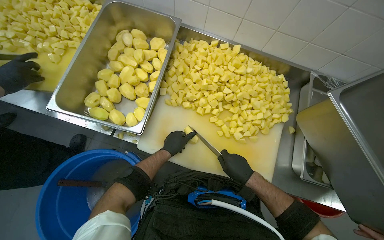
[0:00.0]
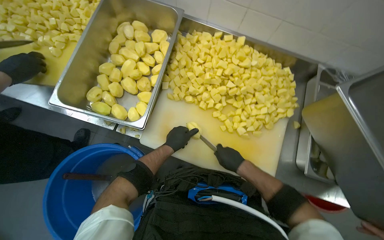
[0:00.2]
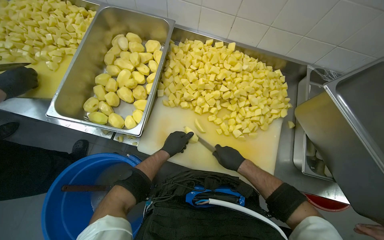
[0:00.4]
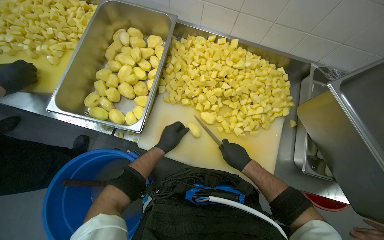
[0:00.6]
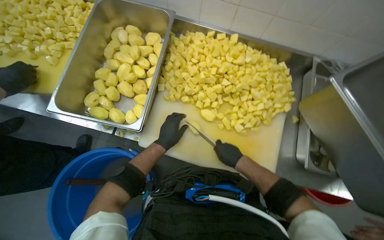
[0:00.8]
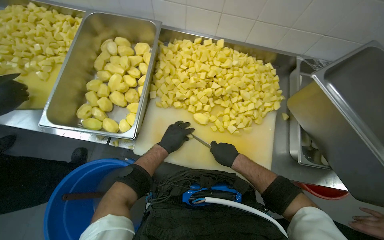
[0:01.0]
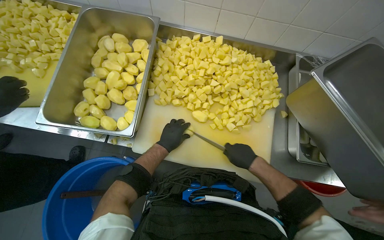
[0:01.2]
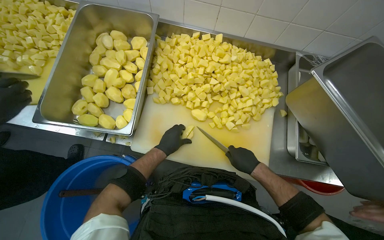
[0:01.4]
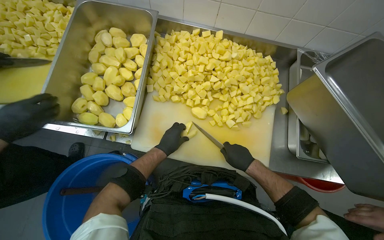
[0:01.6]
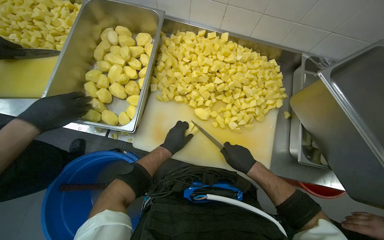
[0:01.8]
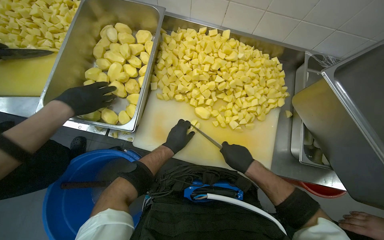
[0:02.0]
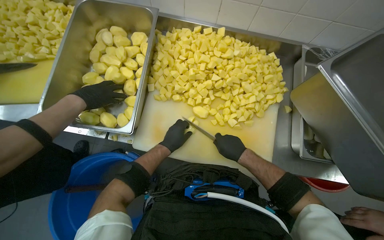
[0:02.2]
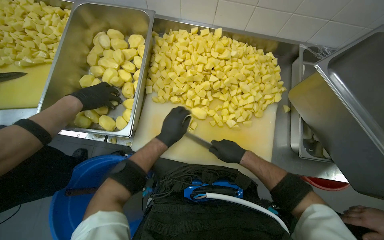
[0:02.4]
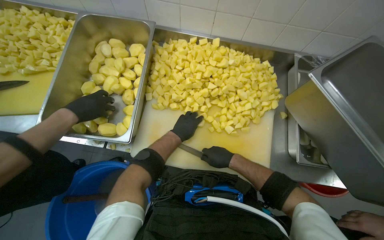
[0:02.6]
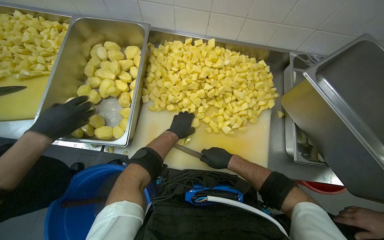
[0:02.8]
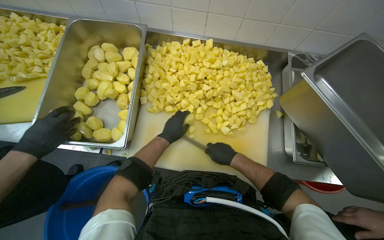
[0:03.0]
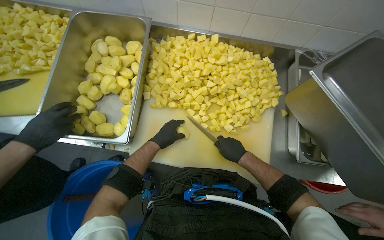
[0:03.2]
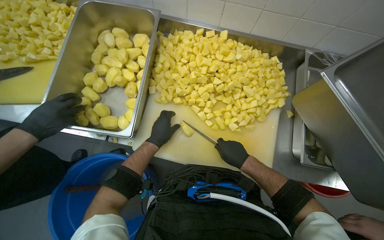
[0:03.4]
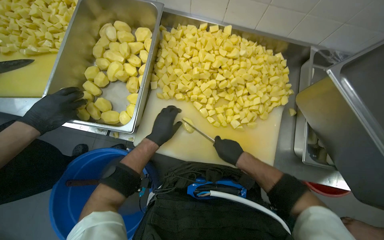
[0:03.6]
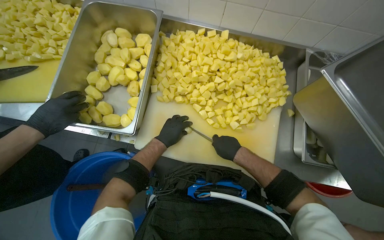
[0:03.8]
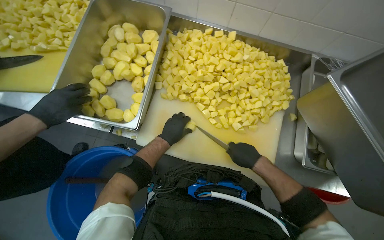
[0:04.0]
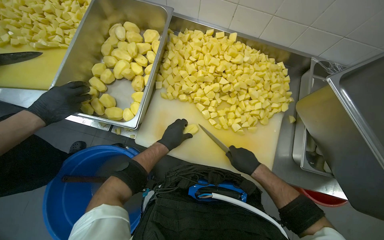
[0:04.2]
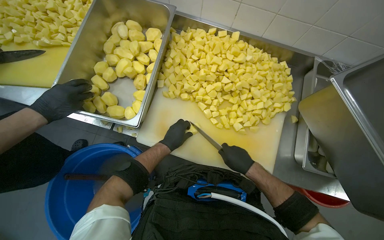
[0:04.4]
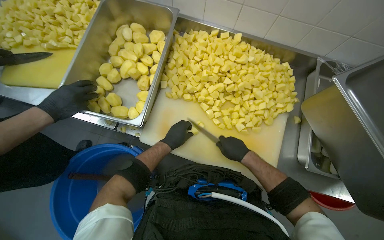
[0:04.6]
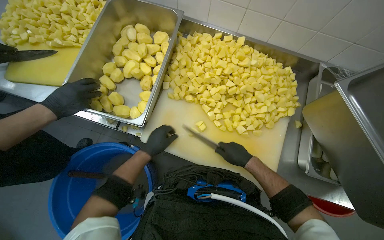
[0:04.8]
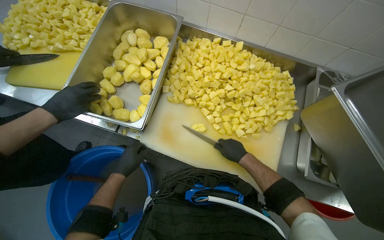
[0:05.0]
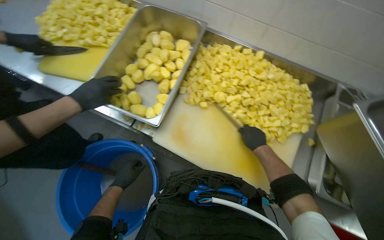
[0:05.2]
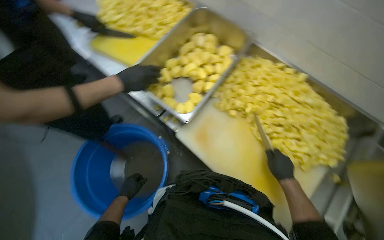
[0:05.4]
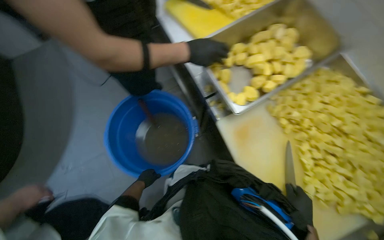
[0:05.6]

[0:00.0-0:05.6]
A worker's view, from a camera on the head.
Job: preparing food.
The whole recording: Dicing potatoes on cutting board. The worker dices peeled potatoes into smaller pieces on a cutting board.
0:00.0 to 0:01.4: The hands stay close to where they were, moving slightly.
0:01.4 to 0:02.8: The left hand shifts approximately 10 cm up the picture.
0:04.2 to 0:05.6: The head rotates some 50 degrees to the left.

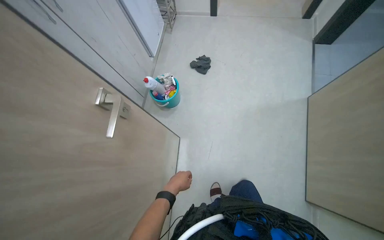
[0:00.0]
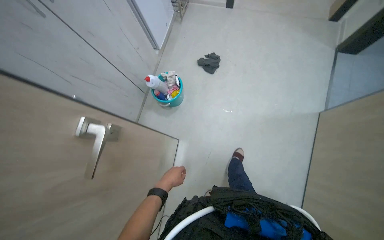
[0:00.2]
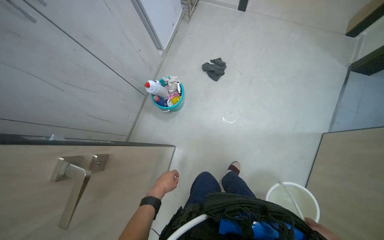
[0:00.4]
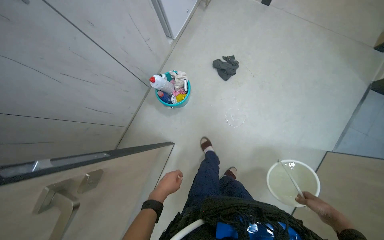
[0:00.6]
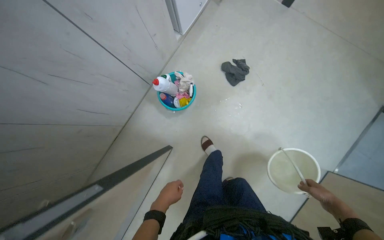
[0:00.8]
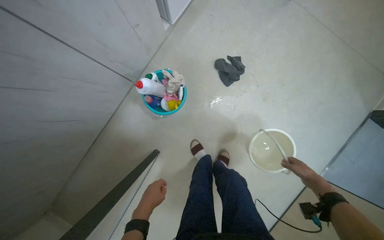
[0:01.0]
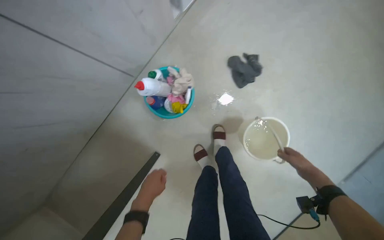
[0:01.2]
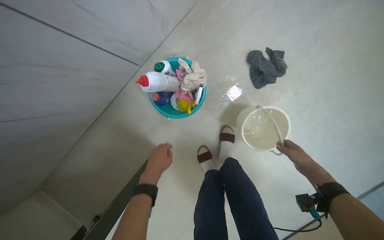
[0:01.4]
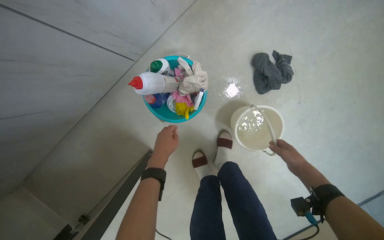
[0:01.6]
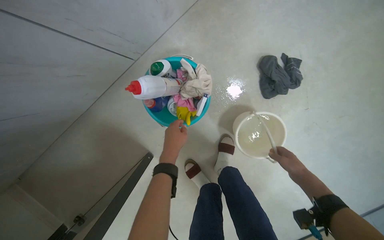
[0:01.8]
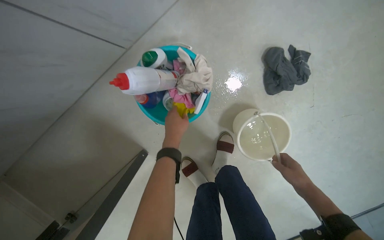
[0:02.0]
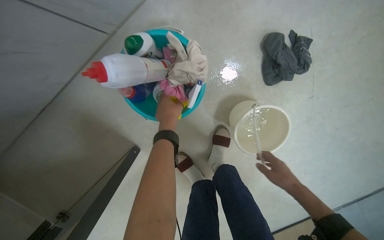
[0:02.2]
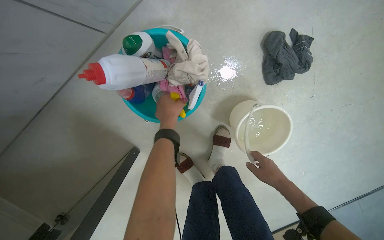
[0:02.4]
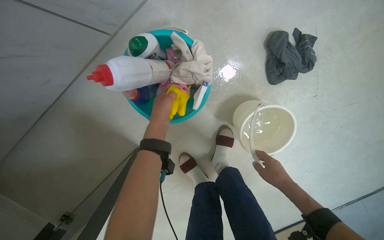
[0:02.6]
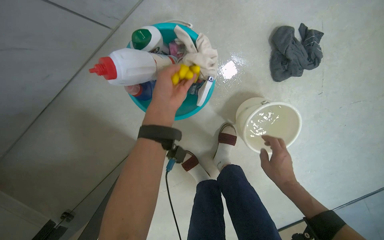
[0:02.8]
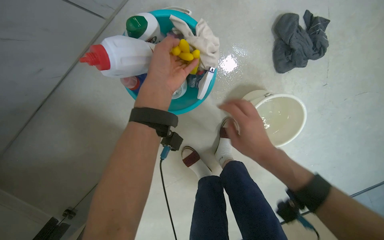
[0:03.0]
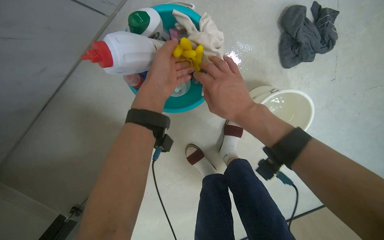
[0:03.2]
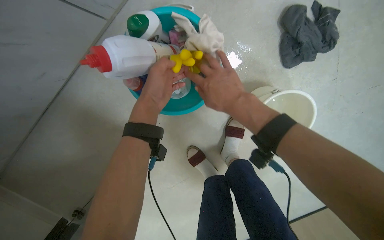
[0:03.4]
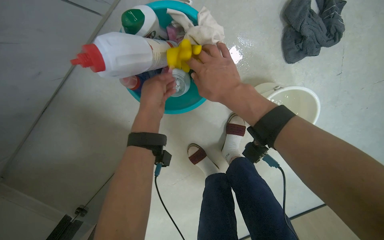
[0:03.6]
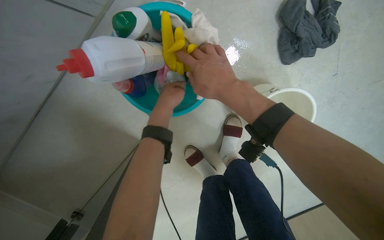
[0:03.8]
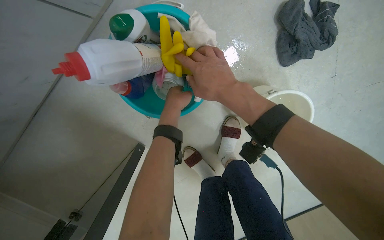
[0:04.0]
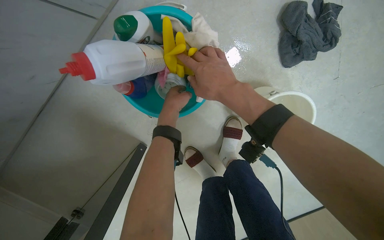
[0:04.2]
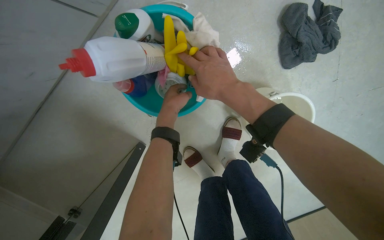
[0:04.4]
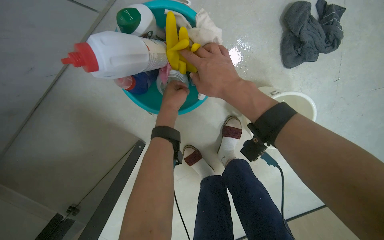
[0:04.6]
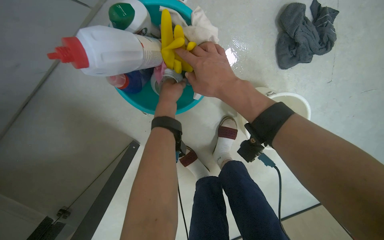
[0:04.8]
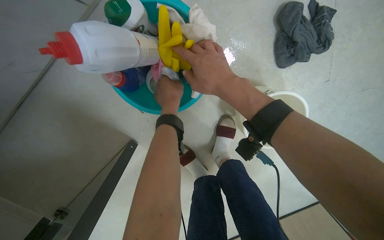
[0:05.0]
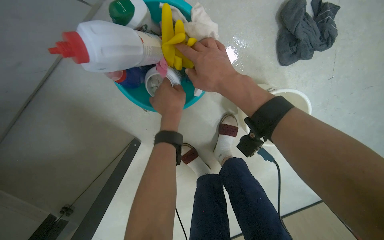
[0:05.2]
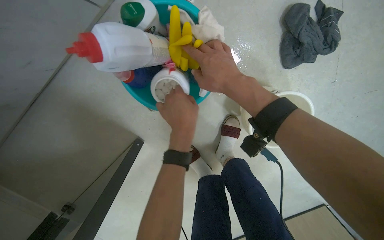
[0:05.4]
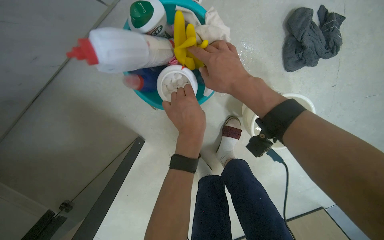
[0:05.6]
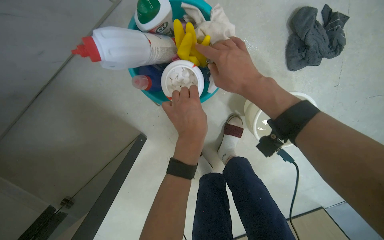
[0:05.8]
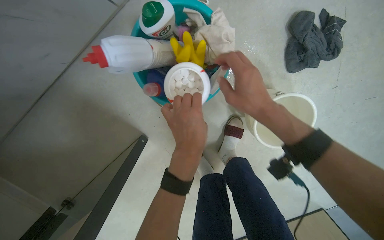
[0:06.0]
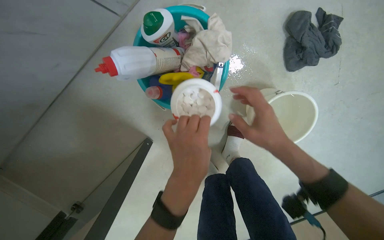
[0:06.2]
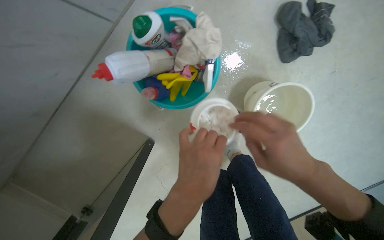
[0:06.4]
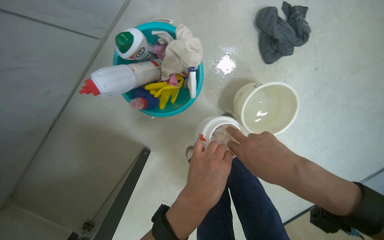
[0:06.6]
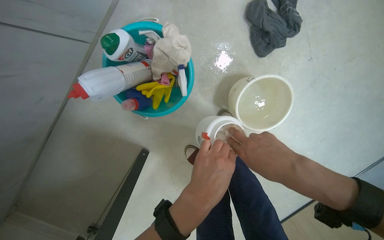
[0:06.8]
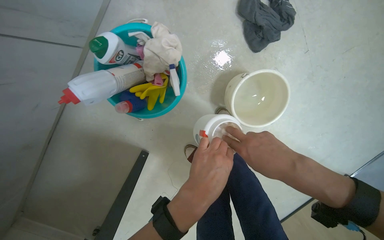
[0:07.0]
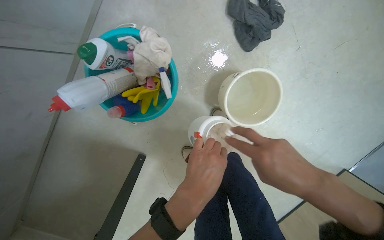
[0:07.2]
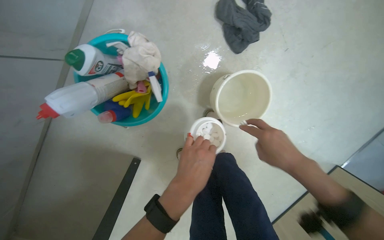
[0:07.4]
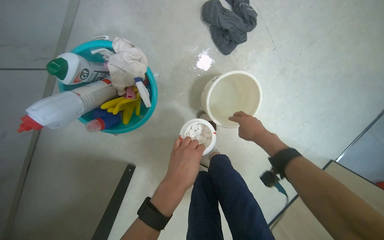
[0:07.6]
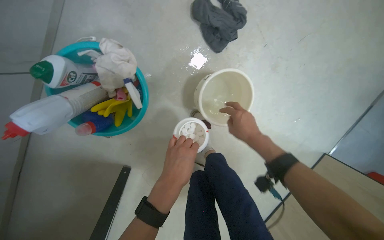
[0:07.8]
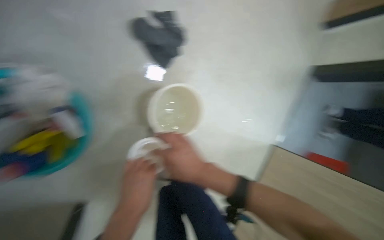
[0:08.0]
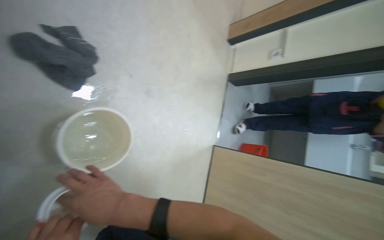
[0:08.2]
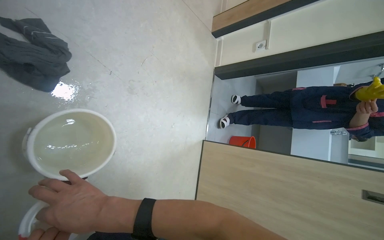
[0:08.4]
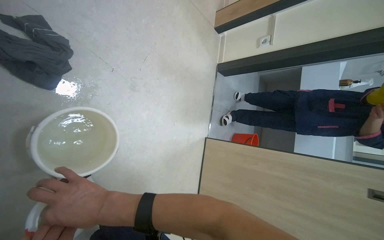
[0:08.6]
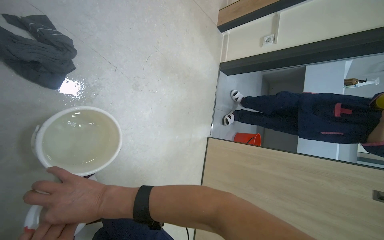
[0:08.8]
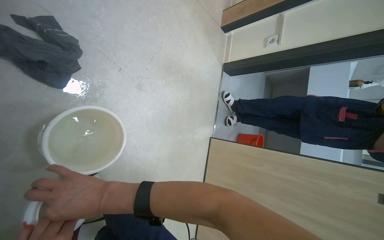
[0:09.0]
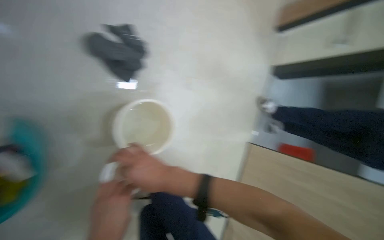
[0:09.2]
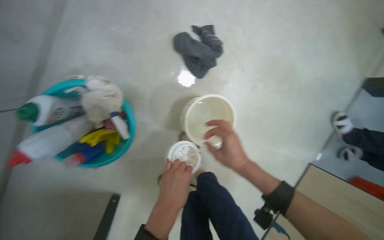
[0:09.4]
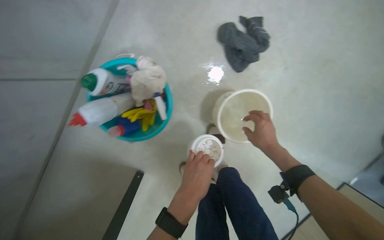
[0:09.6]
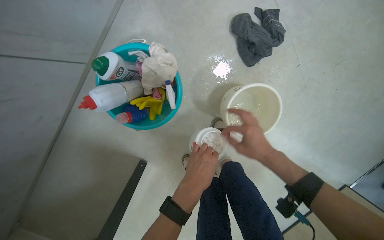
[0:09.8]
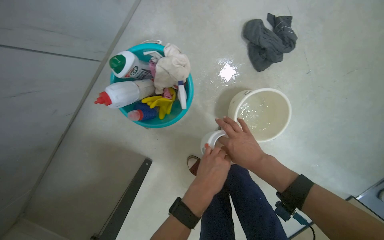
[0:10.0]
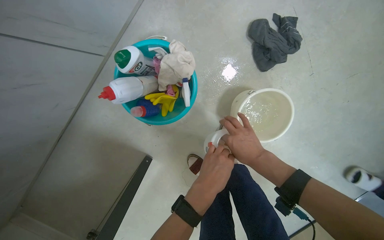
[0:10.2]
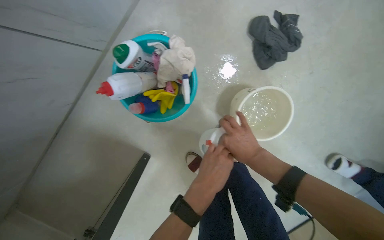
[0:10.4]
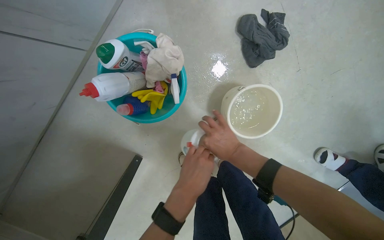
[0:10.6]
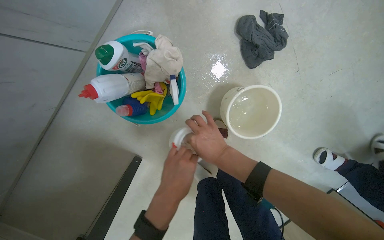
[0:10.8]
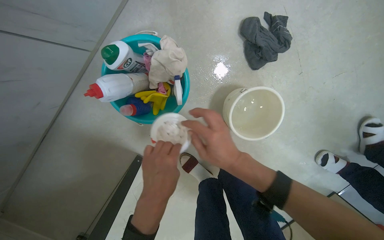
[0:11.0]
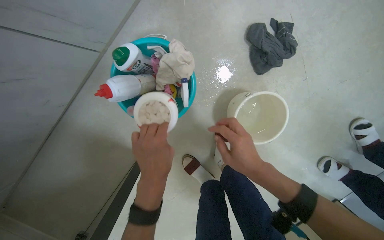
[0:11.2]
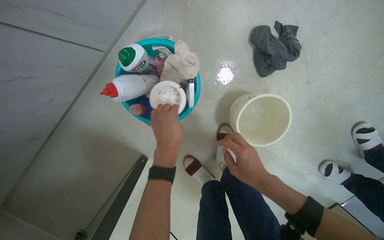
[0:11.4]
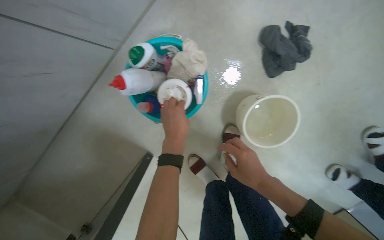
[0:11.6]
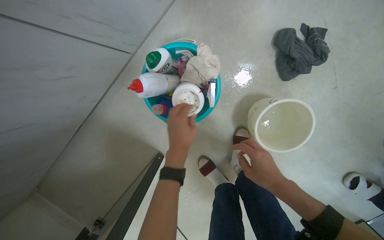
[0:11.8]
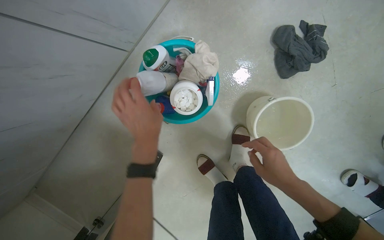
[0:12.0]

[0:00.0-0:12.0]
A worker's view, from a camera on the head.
Job: preparing cleaning supplies.
The whole recording: Preparing cleaning solution. The worker adds cleaning tablets and solution to a bucket of water.
0:00.0 to 0:01.6: The head travels some 1 m. The camera pitches downward, by approximately 30 degrees. The scene rotates clockwise by approximately 40 degrees.
0:01.6 to 0:03.0: The right hand goes roughly 25 cm to the left; the left hand moves up the picture, roughly 20 cm.
0:03.0 to 0:04.4: The left hand is displaced farther from the camera by approximately 15 cm. Meanwhile the right hand moves up the picture and to the left, approximately 20 cm.
0:04.4 to 0:06.0: The left hand shifts roughly 15 cm down the picture and nearer to the camera.
0:06.0 to 0:07.6: The right hand moves to the right, down the picture and farther from the camera, approximately 30 cm.
0:07.6 to 0:09.0: The head turns to the right by some 35 degrees.
0:09.0 to 0:10.4: The head turns to the left by roughly 50 degrees.
0:10.4 to 0:12.0: The left hand moves to the left and up the picture, some 20 cm.

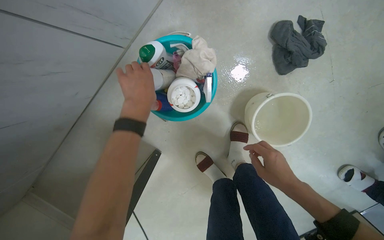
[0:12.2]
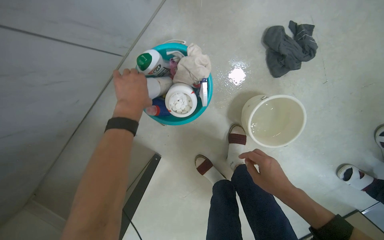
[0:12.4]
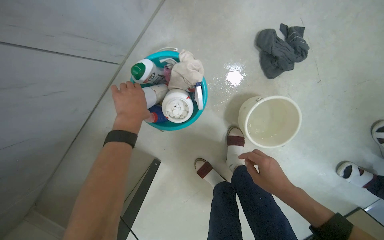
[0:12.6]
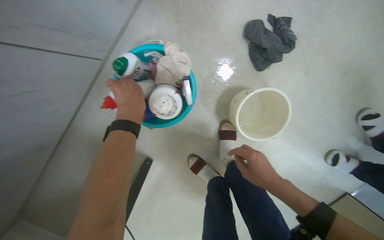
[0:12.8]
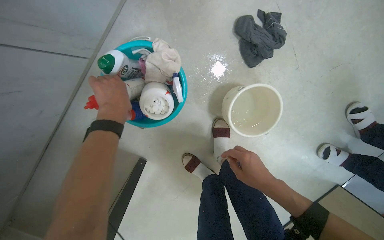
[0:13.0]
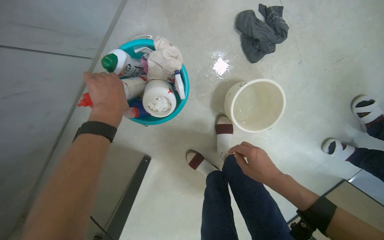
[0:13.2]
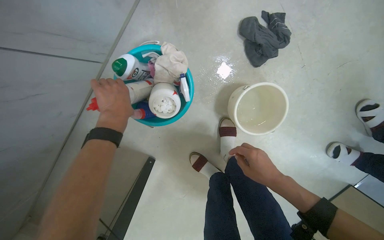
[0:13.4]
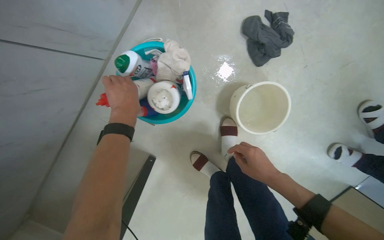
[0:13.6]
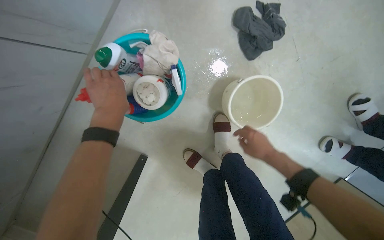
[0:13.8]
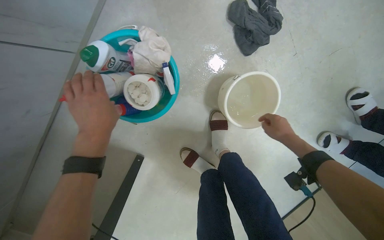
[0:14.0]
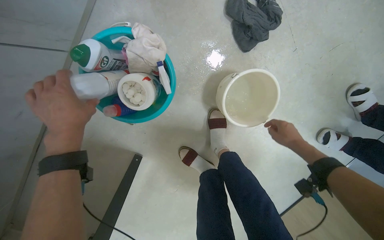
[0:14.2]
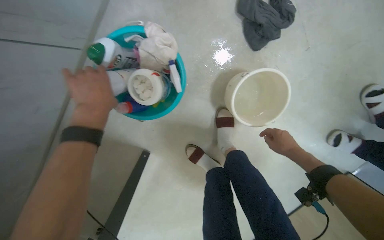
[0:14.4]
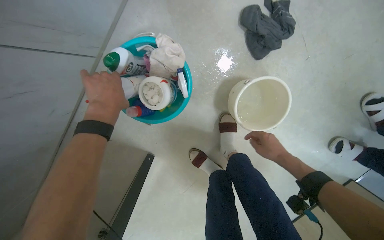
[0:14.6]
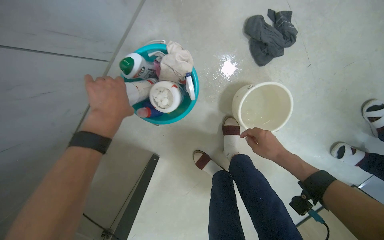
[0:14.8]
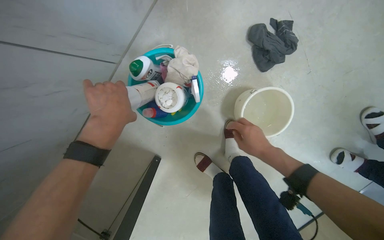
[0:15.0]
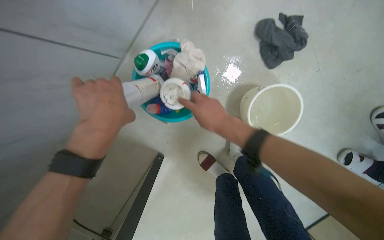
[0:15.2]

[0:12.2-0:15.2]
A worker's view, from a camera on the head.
Job: preparing cleaning supplies.
The whole recording: Preparing cleaning solution. The worker adds cleaning tablets and solution to a bucket of water.
0:12.2 to 0:13.8: The hands stay close to where they were, moving slightly.
0:13.8 to 0:15.2: The left hand travels nearer to the camera by approximately 15 cm; the right hand goes approximately 25 cm to the left, up the picture and nearer to the camera.
